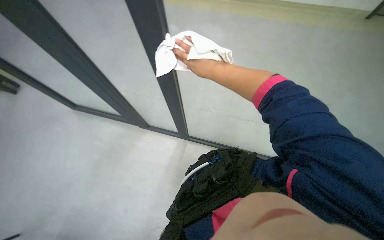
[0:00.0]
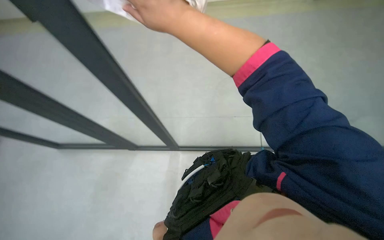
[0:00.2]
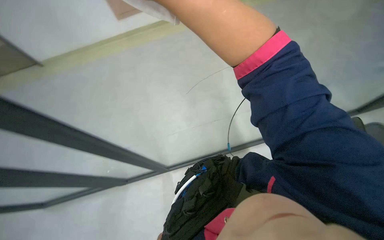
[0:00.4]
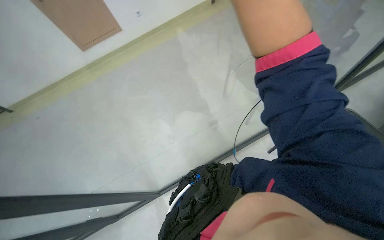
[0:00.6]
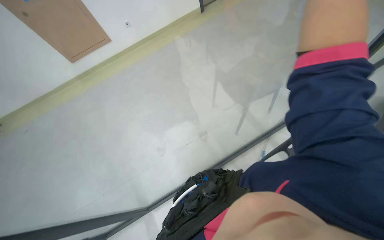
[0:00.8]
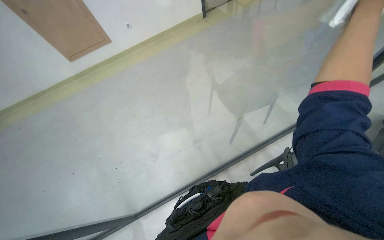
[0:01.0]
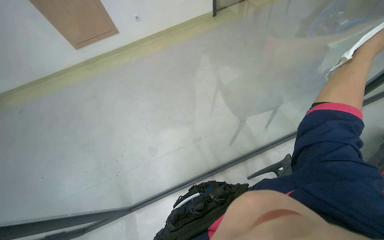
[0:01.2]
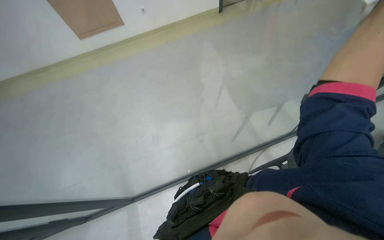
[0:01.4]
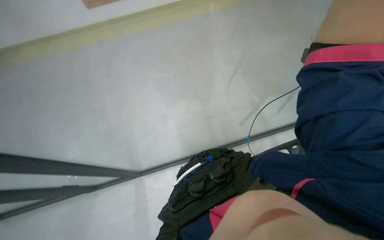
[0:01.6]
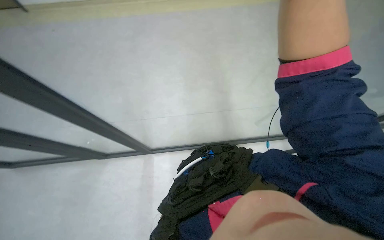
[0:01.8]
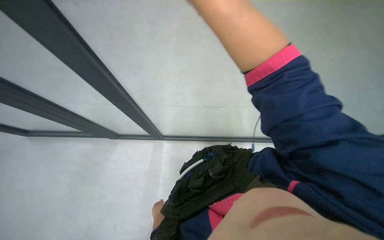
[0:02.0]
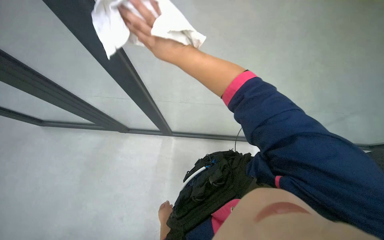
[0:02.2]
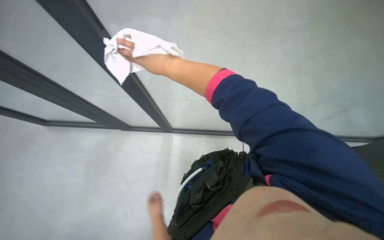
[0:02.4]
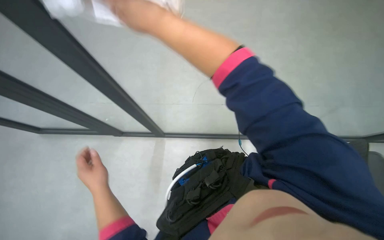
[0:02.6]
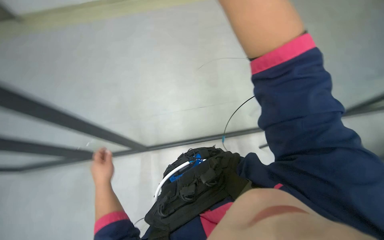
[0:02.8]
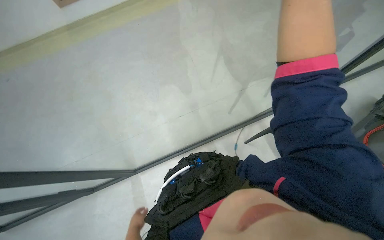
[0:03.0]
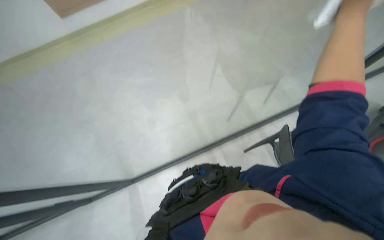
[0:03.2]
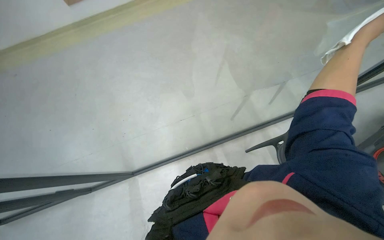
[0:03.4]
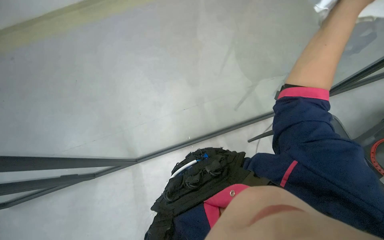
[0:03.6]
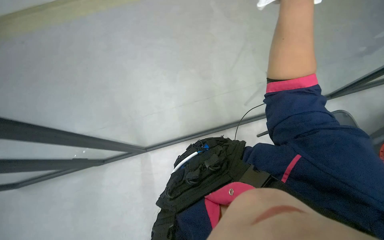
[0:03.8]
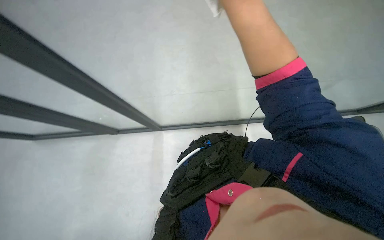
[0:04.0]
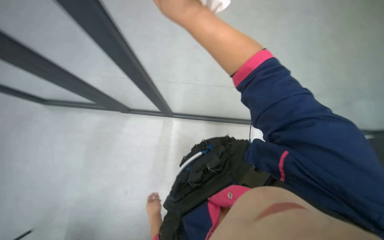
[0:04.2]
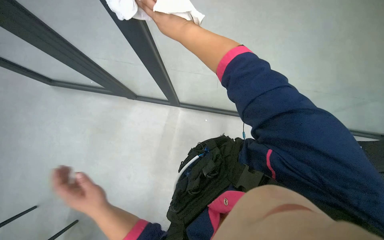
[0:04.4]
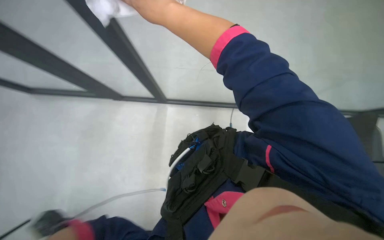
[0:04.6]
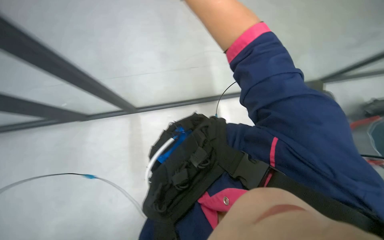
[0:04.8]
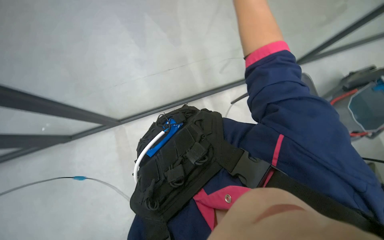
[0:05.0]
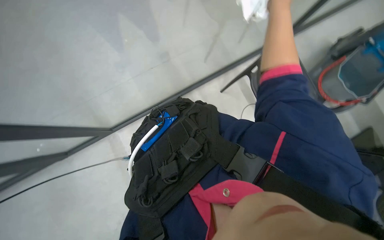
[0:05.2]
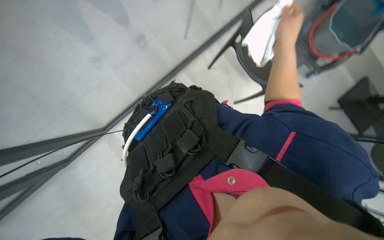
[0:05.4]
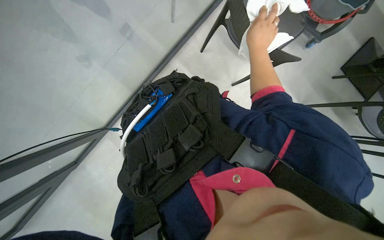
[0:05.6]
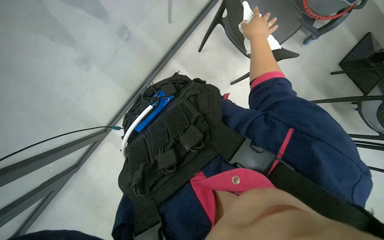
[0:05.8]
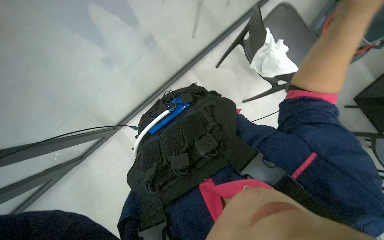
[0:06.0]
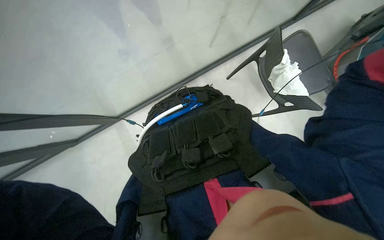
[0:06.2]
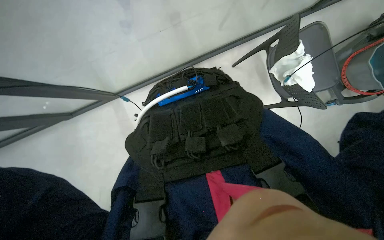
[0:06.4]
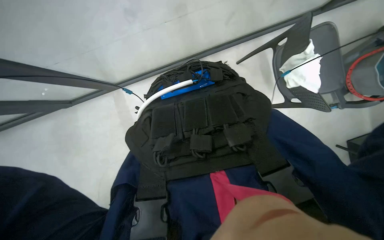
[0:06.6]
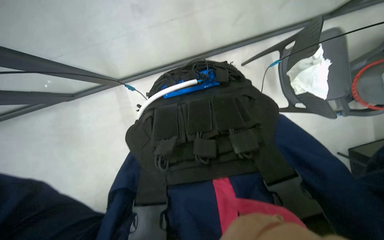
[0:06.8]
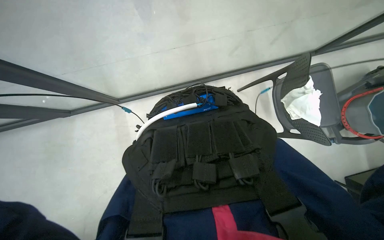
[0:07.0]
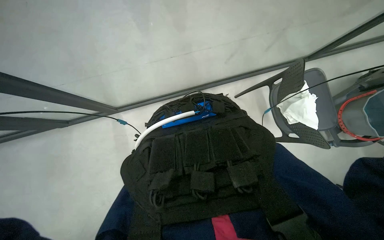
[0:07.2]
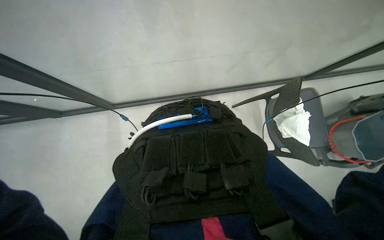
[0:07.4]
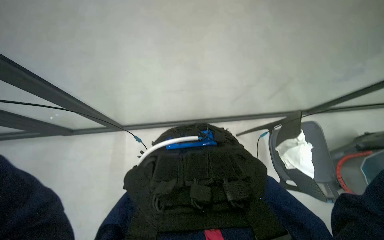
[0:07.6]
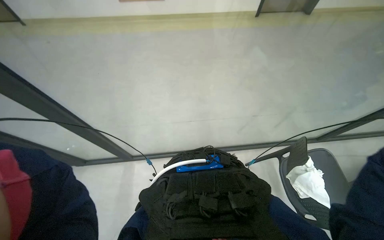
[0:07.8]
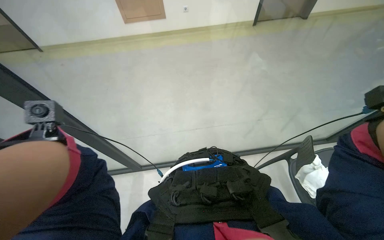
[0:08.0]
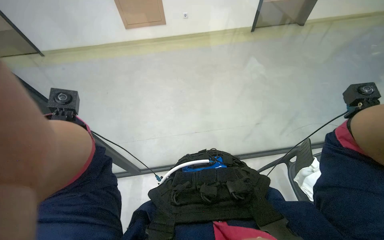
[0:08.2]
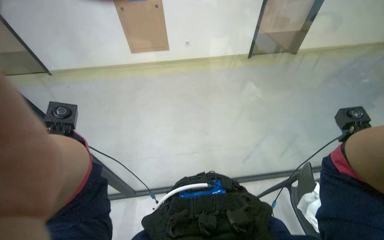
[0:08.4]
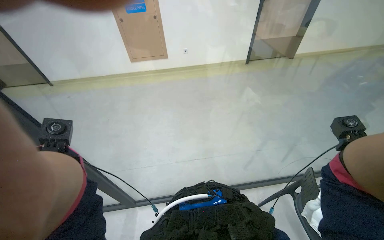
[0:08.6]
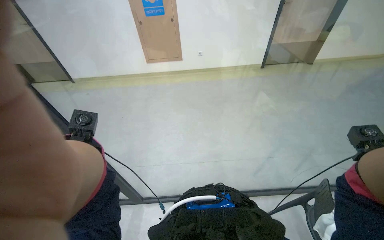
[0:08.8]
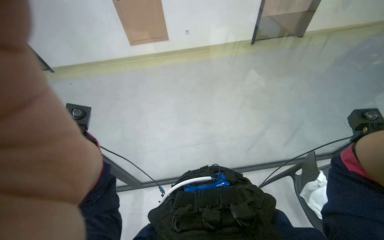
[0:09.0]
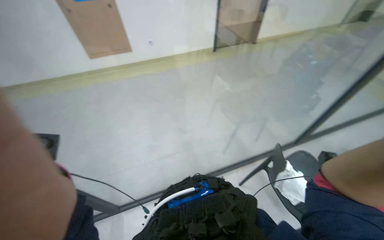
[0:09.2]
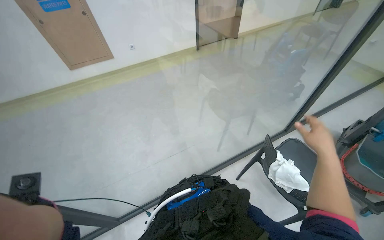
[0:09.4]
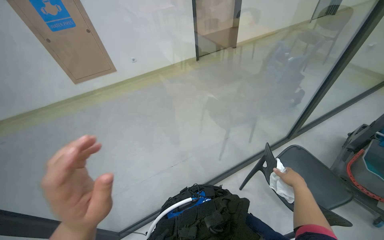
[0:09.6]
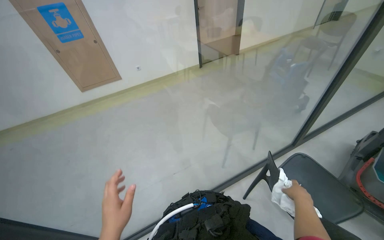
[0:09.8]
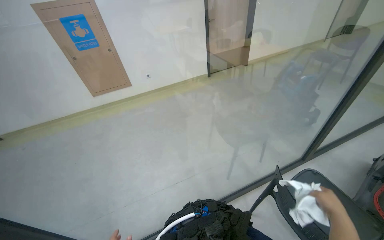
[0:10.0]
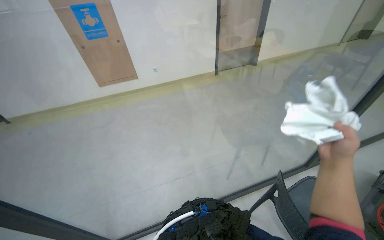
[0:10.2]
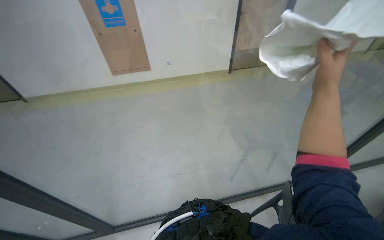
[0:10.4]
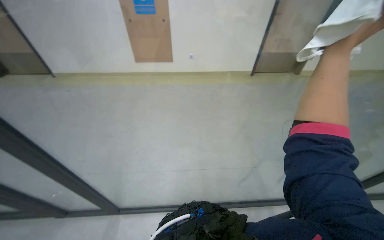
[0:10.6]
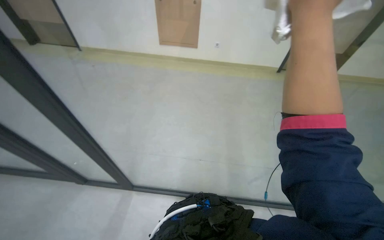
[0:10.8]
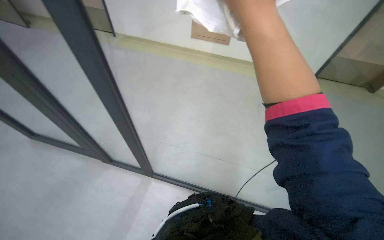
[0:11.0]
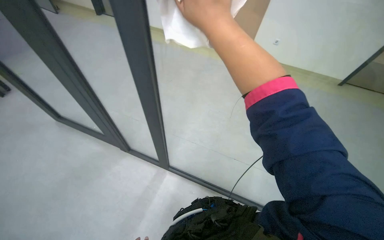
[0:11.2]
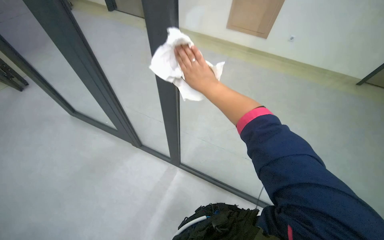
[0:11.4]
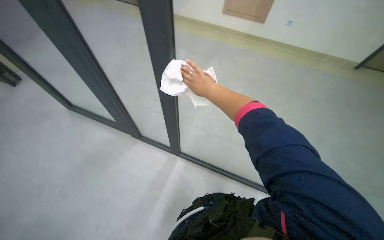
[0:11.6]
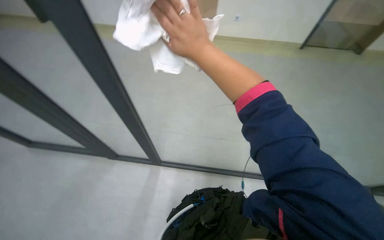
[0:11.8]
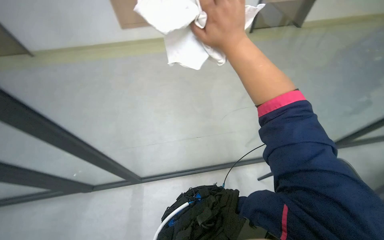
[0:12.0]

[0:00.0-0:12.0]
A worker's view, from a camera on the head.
Job: cleaning windows.
The whole recording: Cleaning glass partition. The worker wrings a cloth, then uses it and a spray bottle to clean the glass partition and nearby chairs.
0:06.0 to 0:07.6: The view tips upward by about 20 degrees. Everything in view rotates approximately 35 degrees clockwise.
0:07.6 to 0:09.0: The wearer looks about 20 degrees further upward.

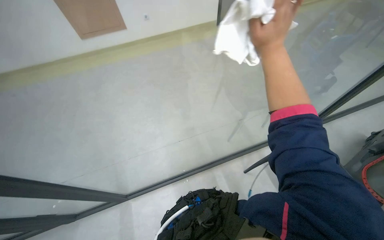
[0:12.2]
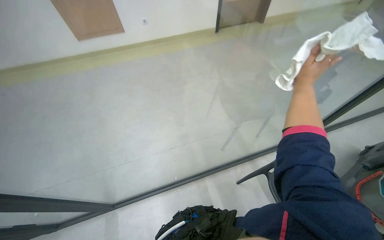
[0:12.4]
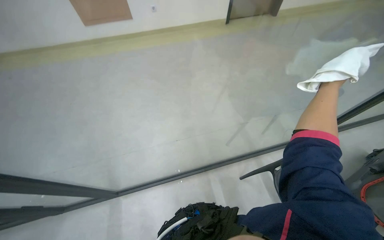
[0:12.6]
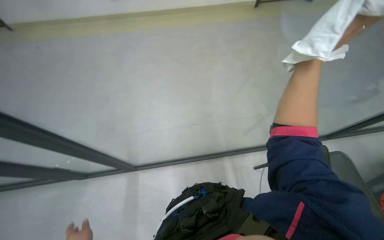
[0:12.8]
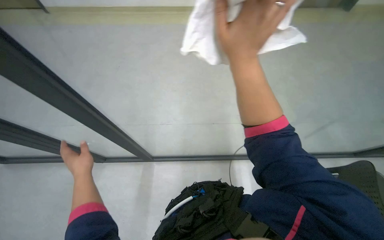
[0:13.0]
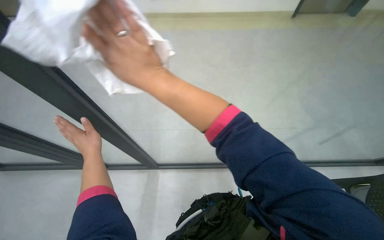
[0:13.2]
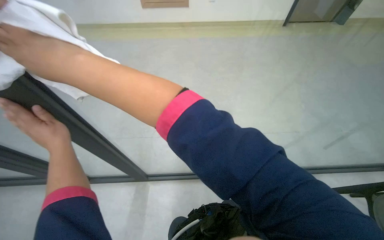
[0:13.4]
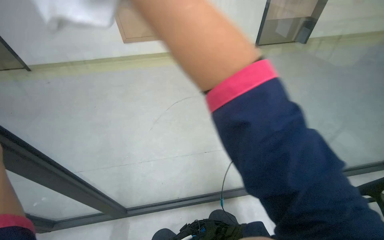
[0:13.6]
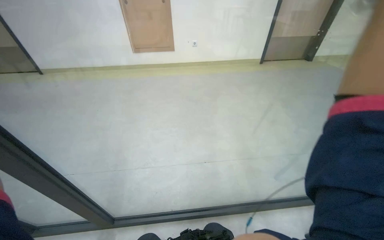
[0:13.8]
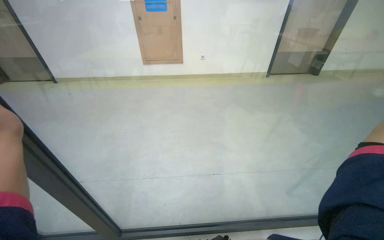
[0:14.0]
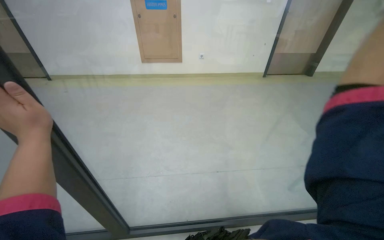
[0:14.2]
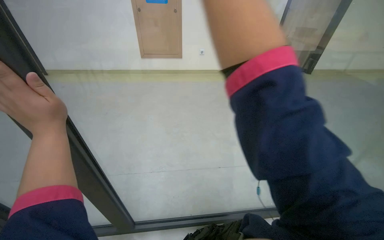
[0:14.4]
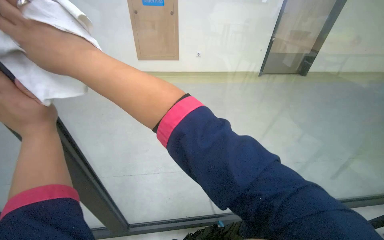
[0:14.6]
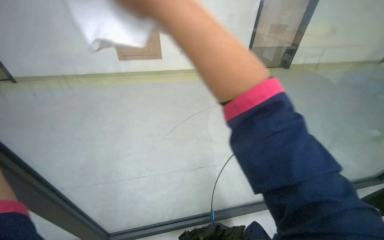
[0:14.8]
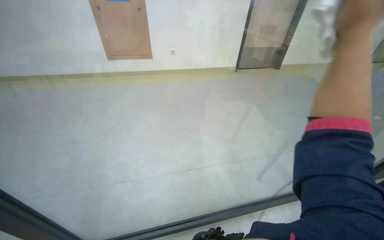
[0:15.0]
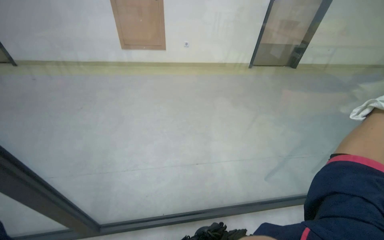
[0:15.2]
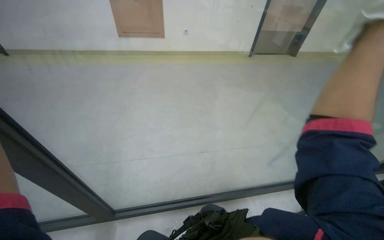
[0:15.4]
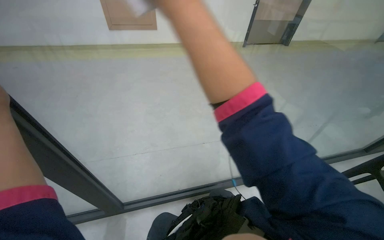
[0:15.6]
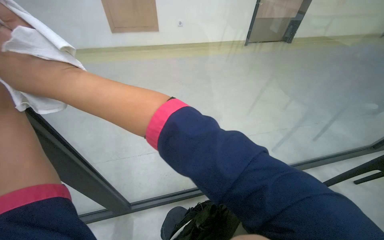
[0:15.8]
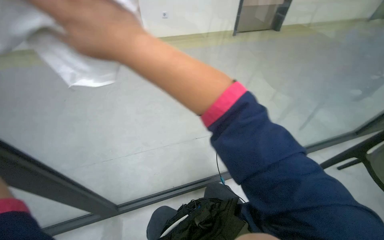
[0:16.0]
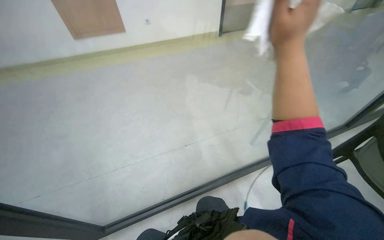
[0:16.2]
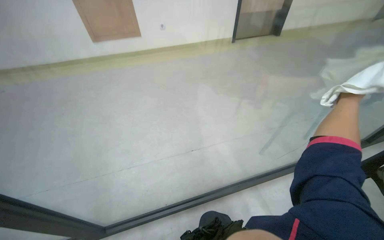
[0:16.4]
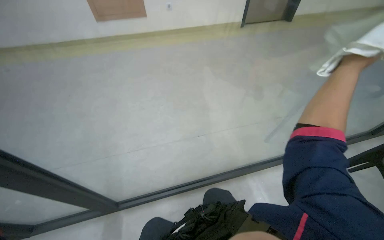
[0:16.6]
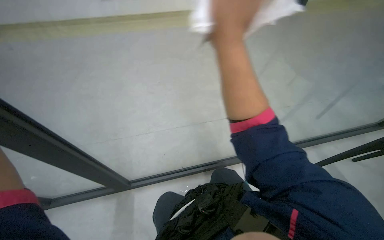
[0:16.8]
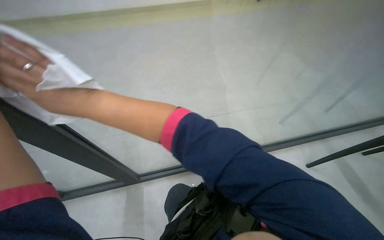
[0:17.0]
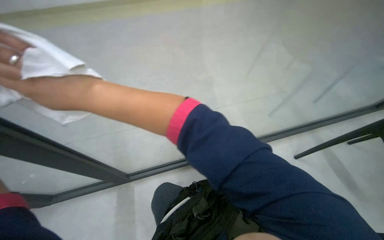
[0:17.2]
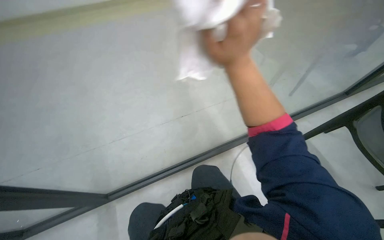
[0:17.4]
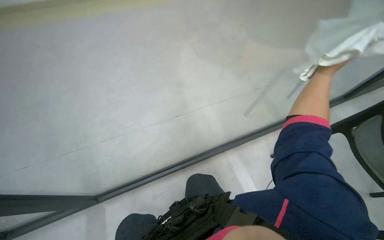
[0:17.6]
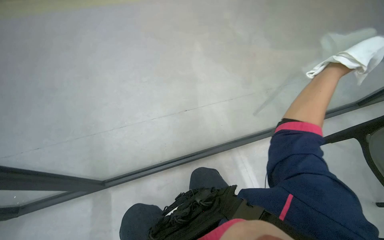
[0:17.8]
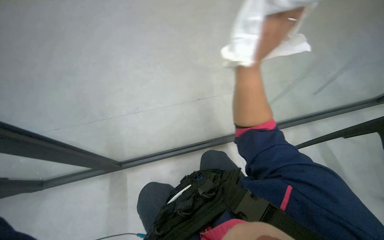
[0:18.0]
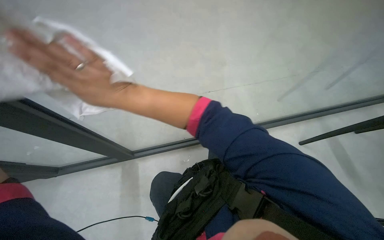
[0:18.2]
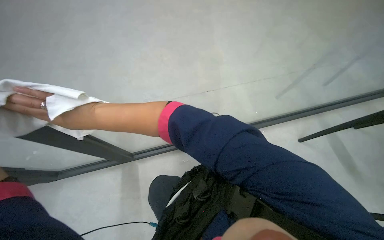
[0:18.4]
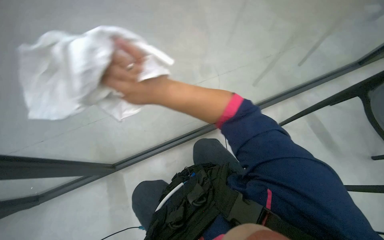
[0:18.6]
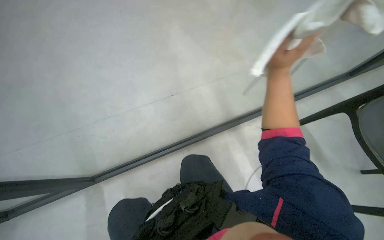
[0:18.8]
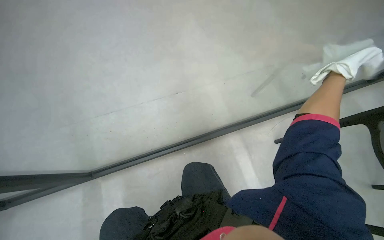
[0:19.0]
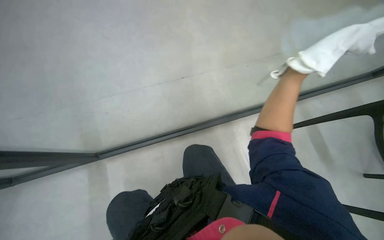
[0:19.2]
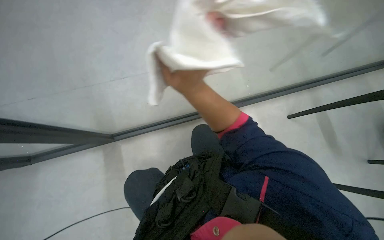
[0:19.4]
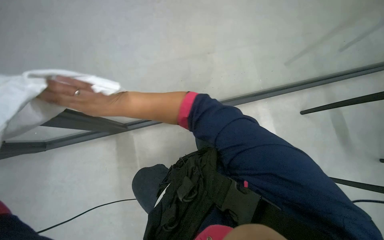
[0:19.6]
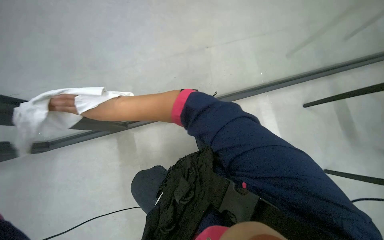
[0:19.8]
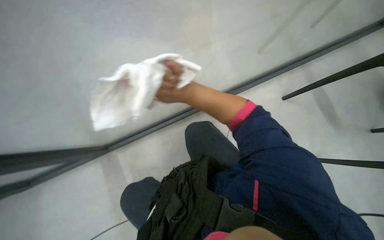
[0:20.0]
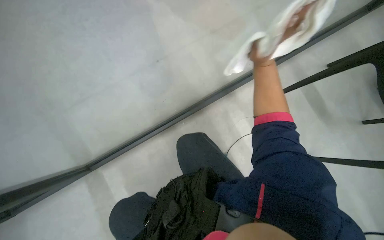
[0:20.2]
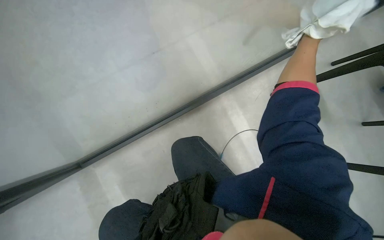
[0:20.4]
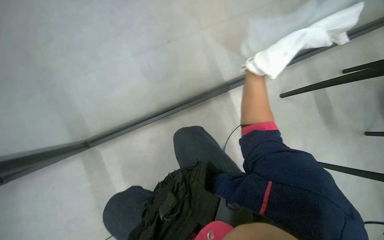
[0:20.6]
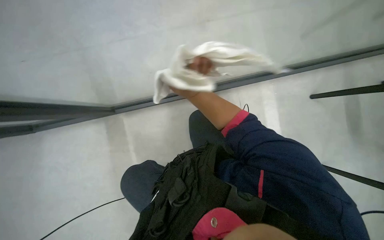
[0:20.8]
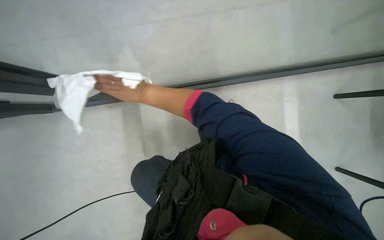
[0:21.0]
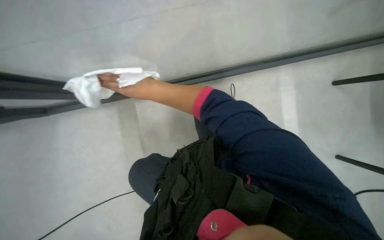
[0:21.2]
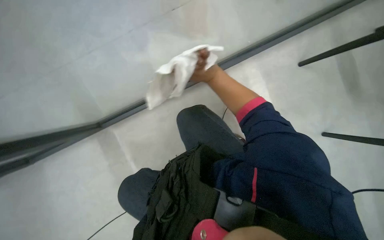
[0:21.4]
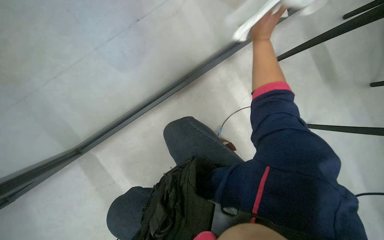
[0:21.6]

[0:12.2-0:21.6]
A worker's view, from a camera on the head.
Job: cleaning windows.
The whole recording: Cleaning glass partition. The worker wrings a cloth, then uses it and a spray bottle to clean the glass partition and nearby chairs.
0:15.4 to 0:17.0: The view tips downward by approximately 15 degrees.
0:20.0 to 0:21.6: The right hand swings left and right, approximately 25 cm each way, with 2 reversals.
